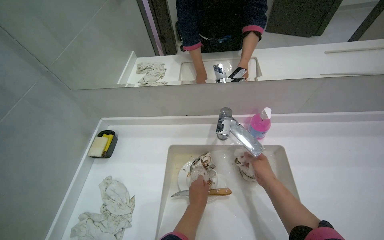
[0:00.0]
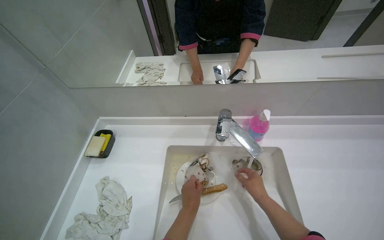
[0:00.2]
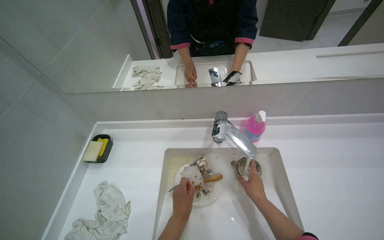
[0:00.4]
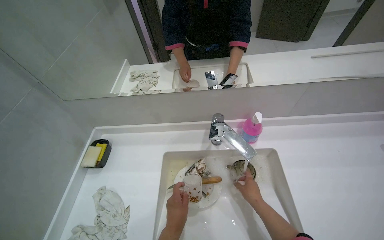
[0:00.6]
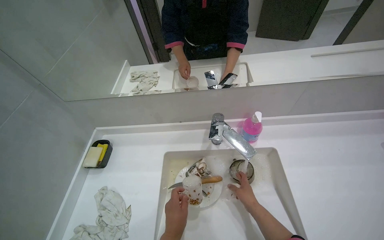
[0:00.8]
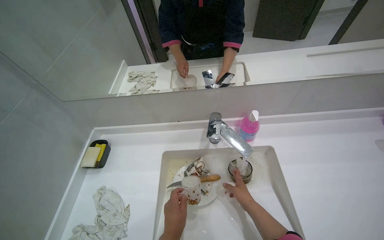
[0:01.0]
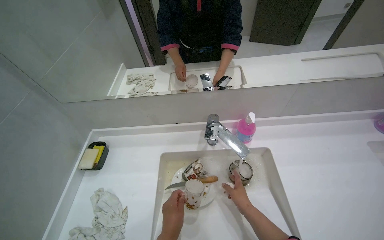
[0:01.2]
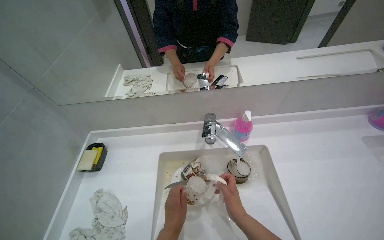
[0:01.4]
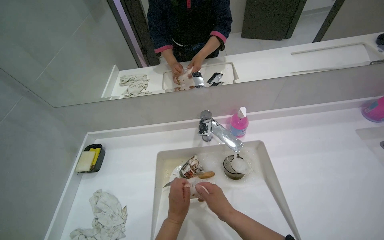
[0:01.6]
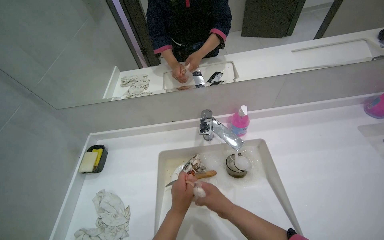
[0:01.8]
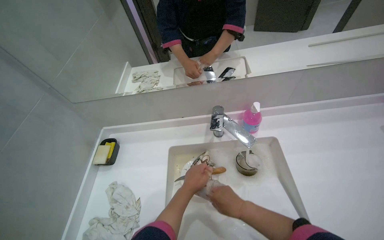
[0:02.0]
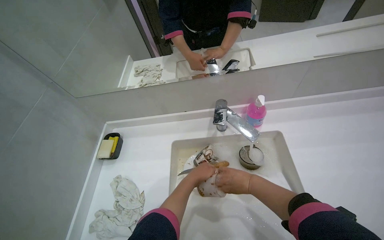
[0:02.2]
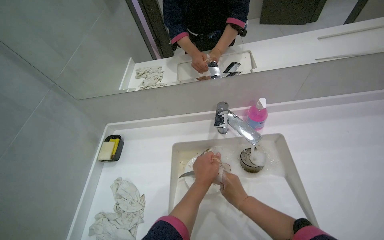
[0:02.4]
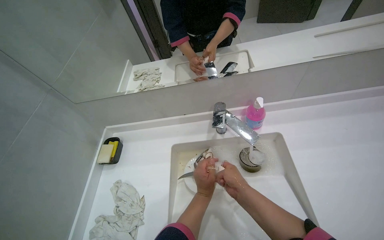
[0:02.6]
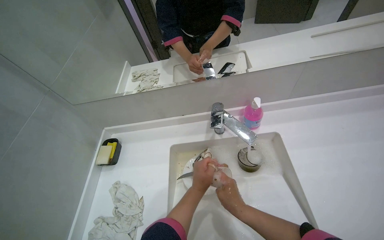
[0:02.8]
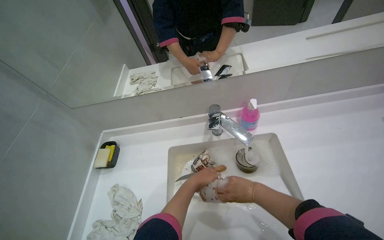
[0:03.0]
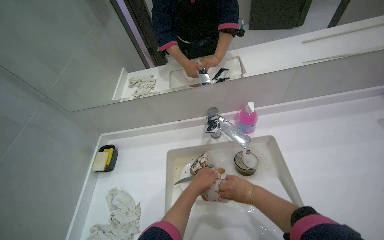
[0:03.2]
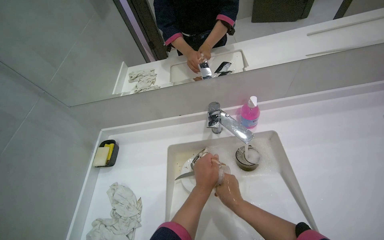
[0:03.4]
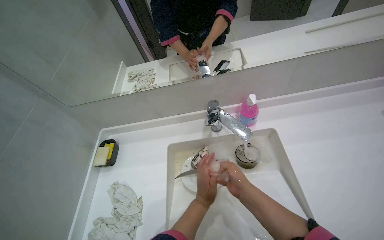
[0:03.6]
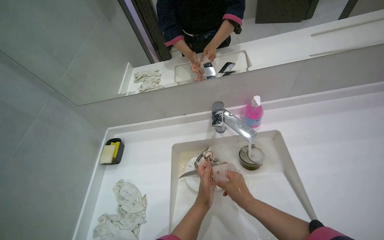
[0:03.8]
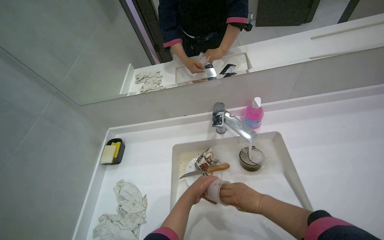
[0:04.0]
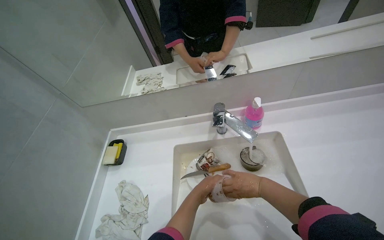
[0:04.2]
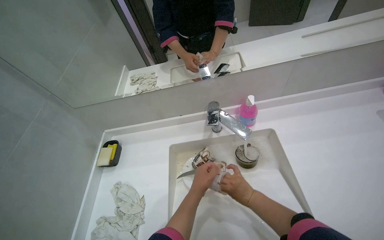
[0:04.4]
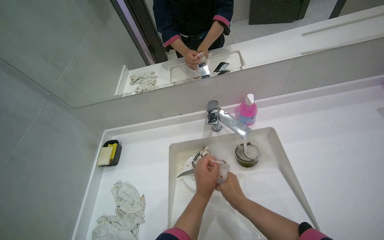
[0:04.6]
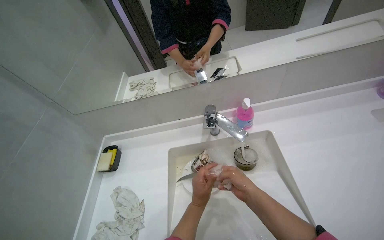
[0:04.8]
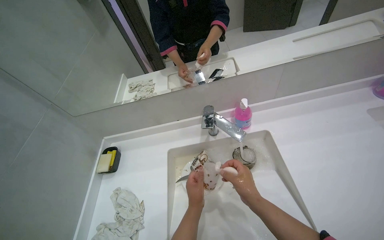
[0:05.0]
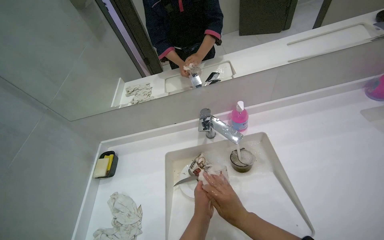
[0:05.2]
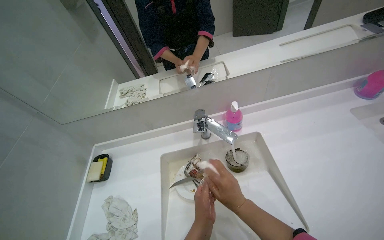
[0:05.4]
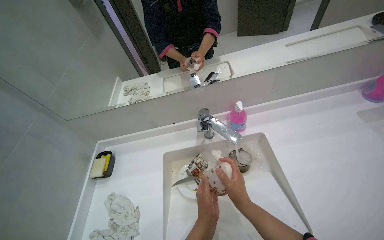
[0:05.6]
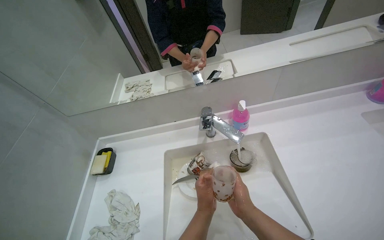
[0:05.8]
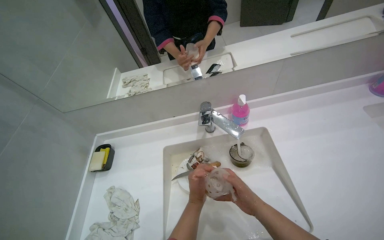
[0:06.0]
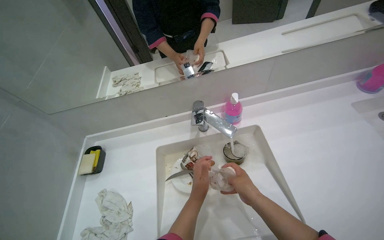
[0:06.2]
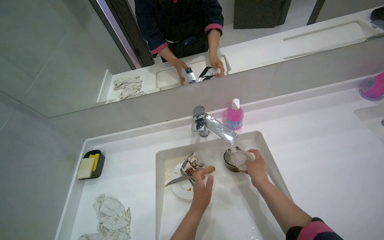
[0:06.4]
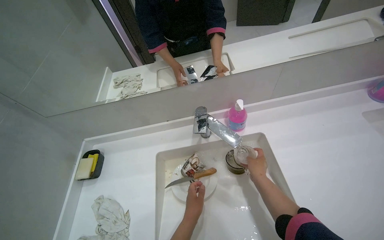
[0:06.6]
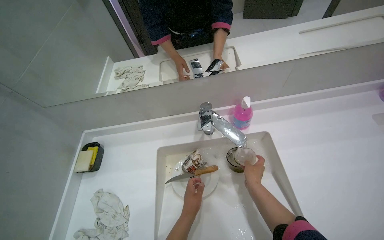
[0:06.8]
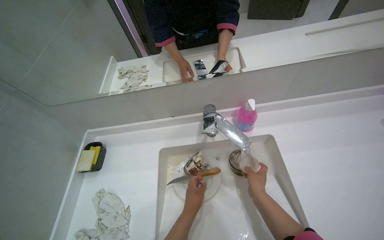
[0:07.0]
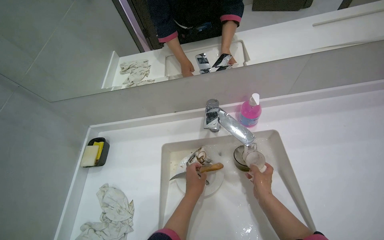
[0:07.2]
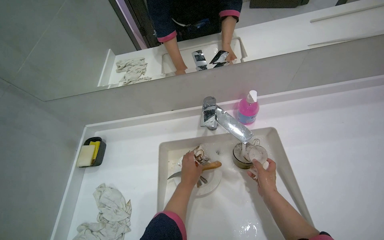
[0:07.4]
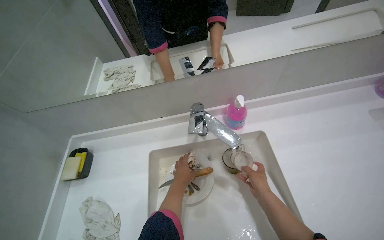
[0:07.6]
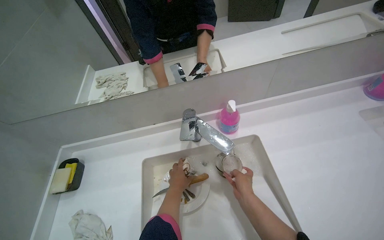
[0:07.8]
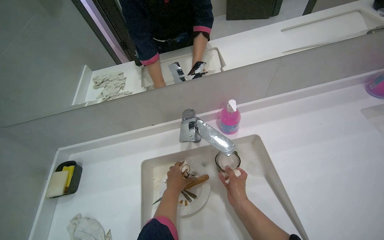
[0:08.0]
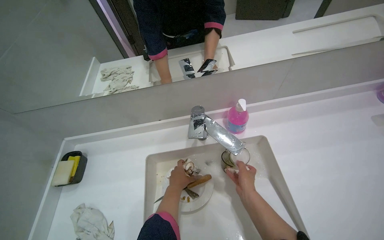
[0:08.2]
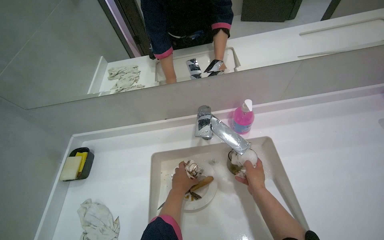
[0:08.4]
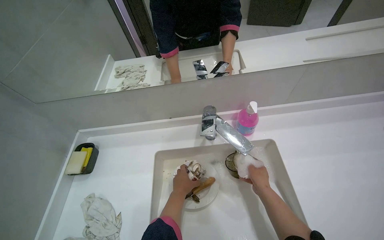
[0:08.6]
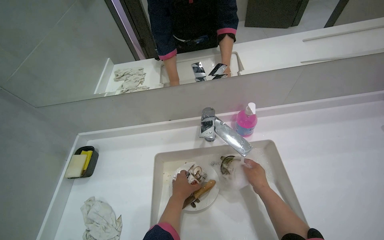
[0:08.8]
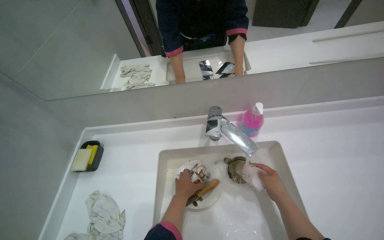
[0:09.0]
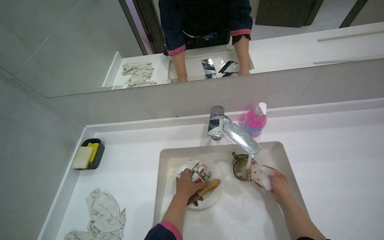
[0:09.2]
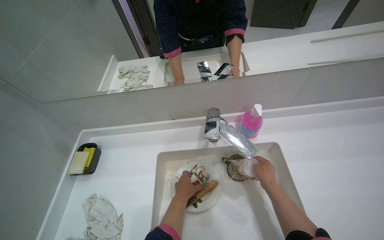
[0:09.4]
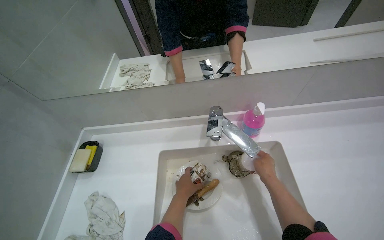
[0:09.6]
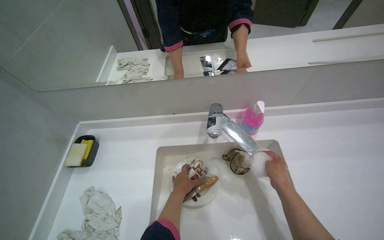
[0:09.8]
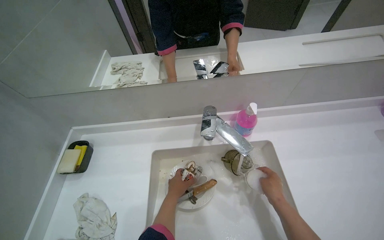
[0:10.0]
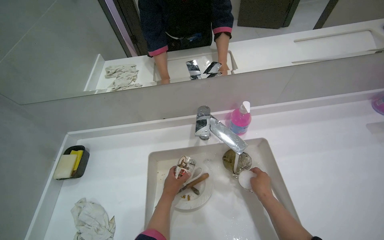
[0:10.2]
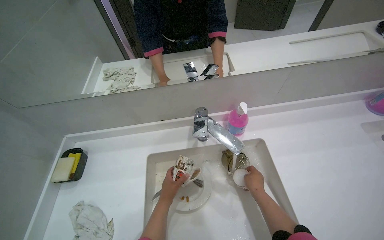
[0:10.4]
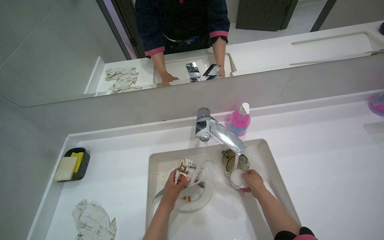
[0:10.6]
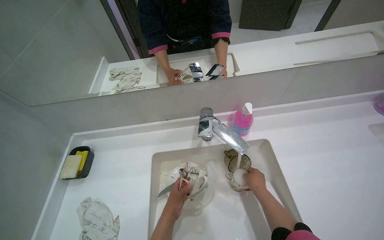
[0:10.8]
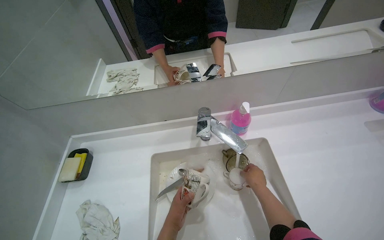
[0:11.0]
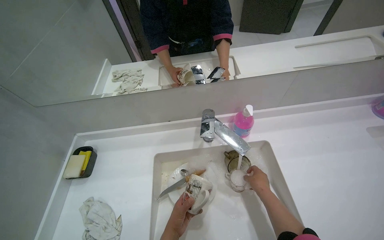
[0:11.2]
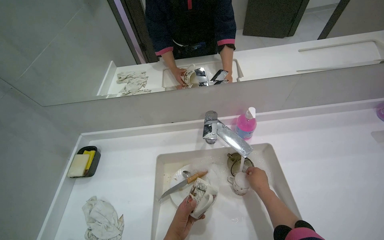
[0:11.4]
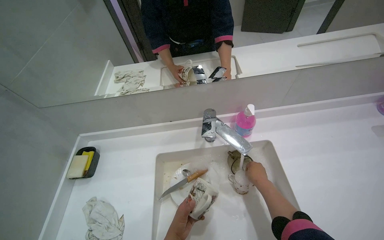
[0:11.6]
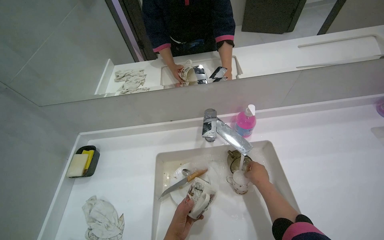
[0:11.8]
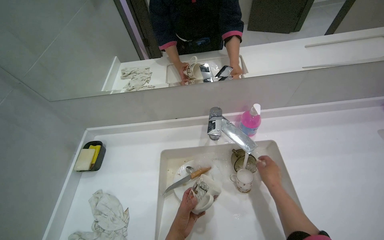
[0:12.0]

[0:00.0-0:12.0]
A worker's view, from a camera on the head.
Job: cleaning kitchen.
The whole recording: Washing dirty dishes. The worker collects the dirty dishes, then washes the dishes and cups in the sink.
0:00.0 to 0:01.6: The right hand travels nearer to the camera and to the left by some 25 cm. The left hand moves nearer to the camera, roughly 10 cm.
0:01.6 to 0:03.0: The left hand heads farther from the camera, covering some 10 cm.
0:06.0 to 0:07.6: The left hand travels farther from the camera by roughly 15 cm.
0:07.6 to 0:09.0: The right hand travels to the right by roughly 20 cm.
0:10.4 to 0:12.0: The left hand shifts about 10 cm down the picture and nearer to the camera.

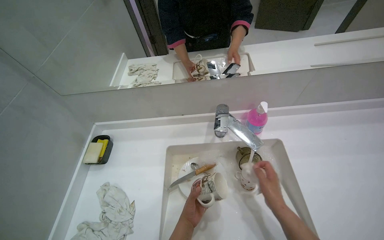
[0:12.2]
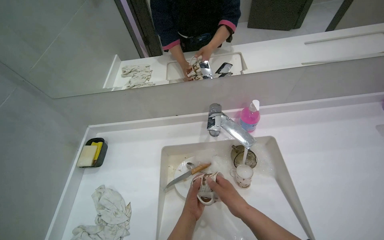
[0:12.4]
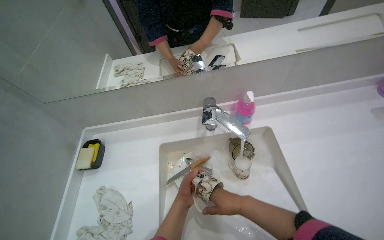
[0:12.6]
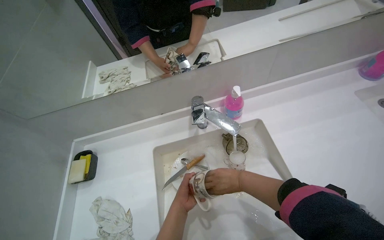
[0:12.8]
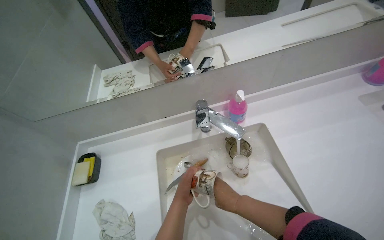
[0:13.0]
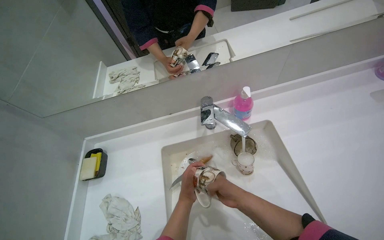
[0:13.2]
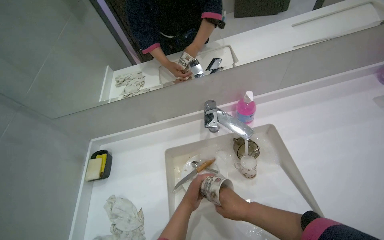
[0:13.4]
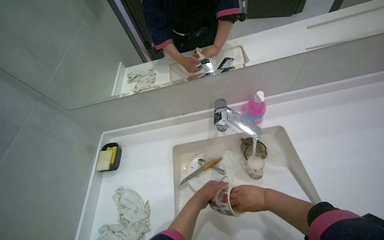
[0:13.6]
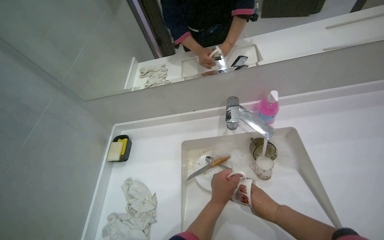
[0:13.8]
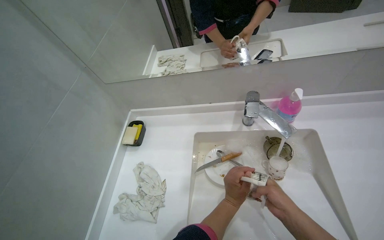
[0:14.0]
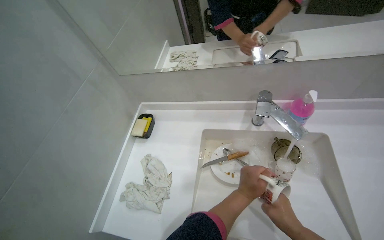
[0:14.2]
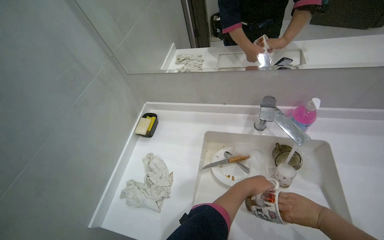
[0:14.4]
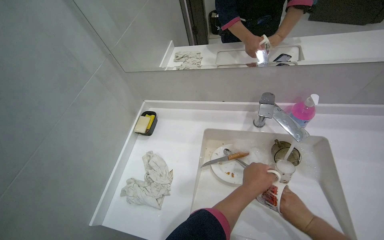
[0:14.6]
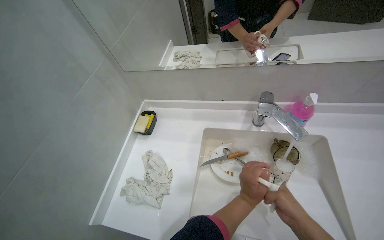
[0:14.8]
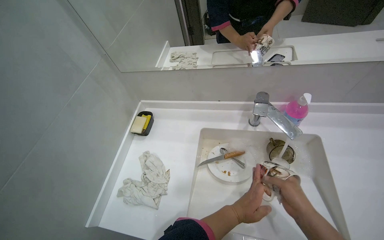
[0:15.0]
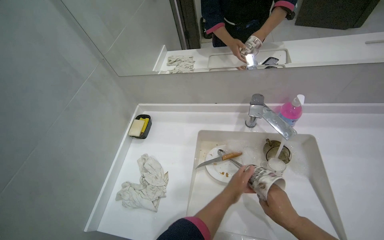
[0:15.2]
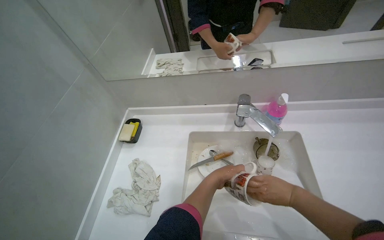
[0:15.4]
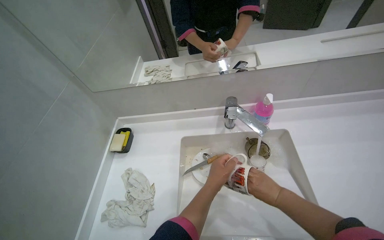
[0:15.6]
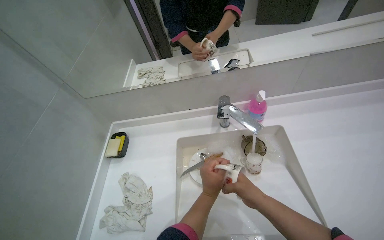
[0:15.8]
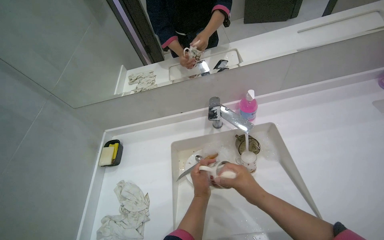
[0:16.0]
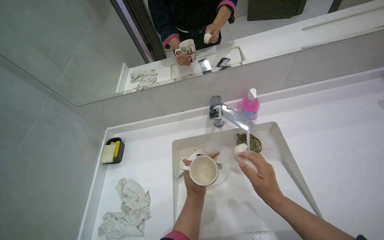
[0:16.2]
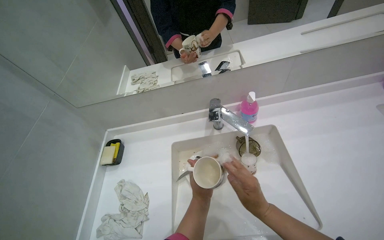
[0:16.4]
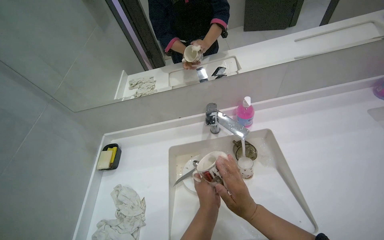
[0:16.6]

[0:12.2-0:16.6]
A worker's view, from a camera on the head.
Job: cleaning kitchen.
The whole recording: Washing dirty dishes. The worker collects the dirty dishes, then washes the dishes and cups in the sink.
0:13.6 to 0:15.2: The right hand travels nearer to the camera by some 10 cm.
0:15.2 to 0:16.6: The right hand swings left and right, about 15 cm each way, with 2 reversals.

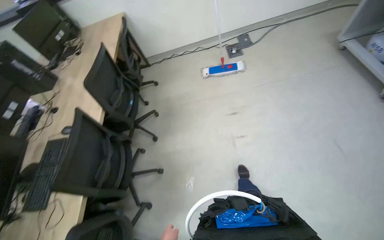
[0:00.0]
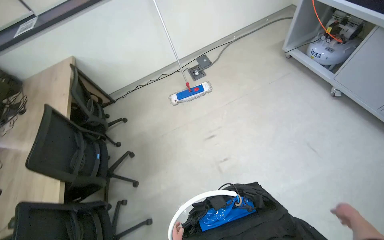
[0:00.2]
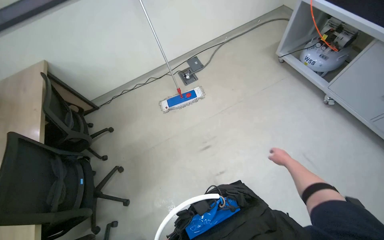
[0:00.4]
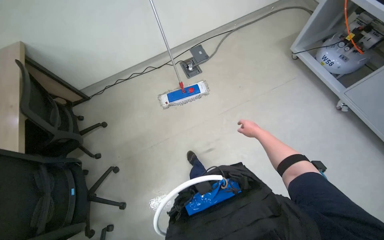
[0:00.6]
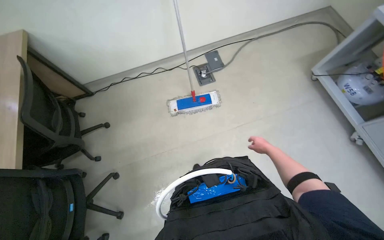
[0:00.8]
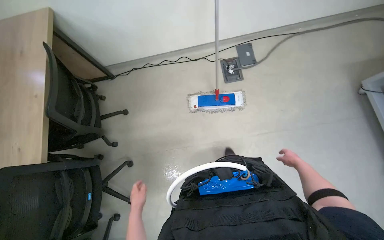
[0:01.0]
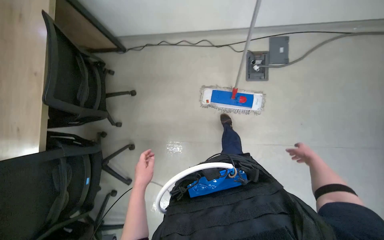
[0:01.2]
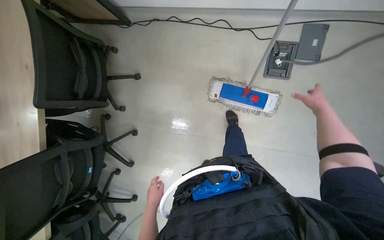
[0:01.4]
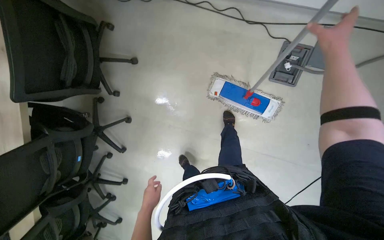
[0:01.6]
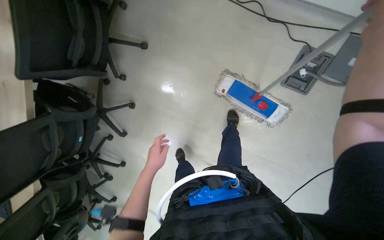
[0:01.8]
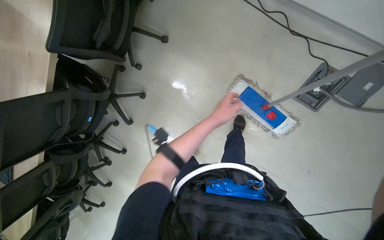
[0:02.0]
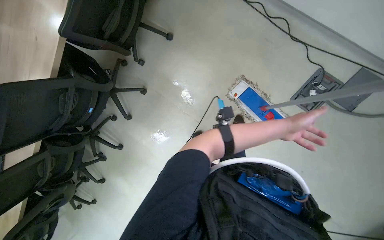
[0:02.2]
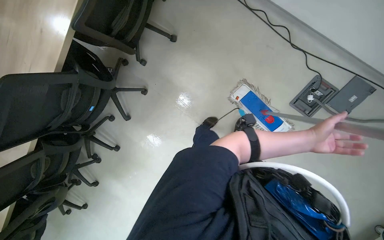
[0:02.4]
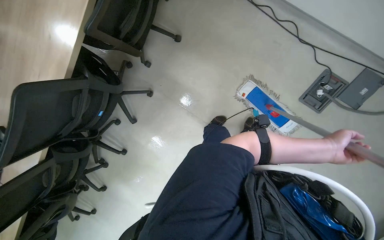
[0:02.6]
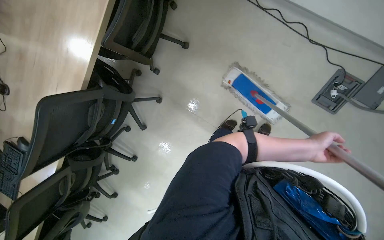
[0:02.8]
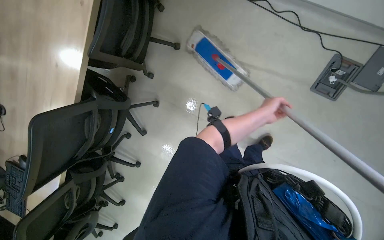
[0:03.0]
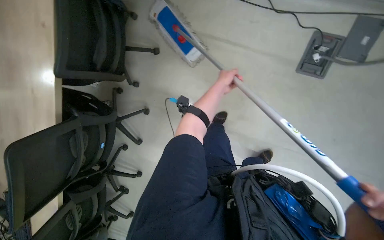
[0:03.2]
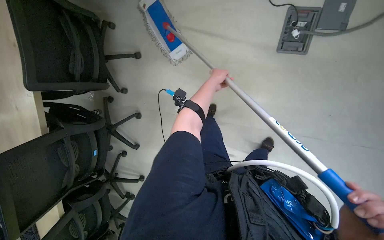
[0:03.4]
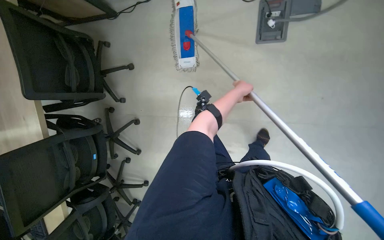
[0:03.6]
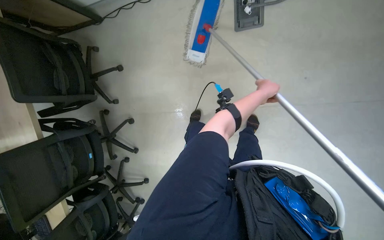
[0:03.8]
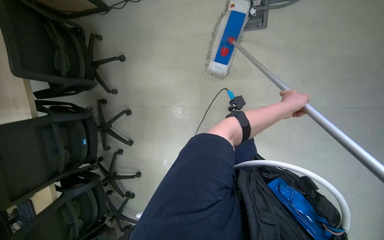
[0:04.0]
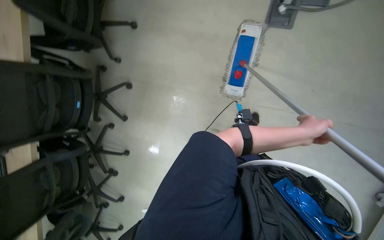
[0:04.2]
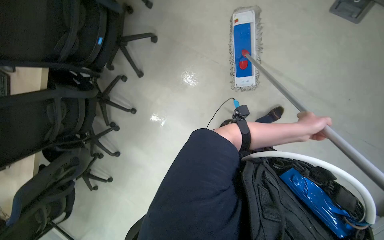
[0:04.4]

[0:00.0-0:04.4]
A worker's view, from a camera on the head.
Job: mopping floor.
The whole recording: Mopping the floor. The worker mops the floor using a flat mop and a cleaning cart.
0:00.0 to 0:01.4: The camera travels roughly 1.5 m. The wearer looks approximately 35 degrees further downward.
0:03.0 to 0:04.4: The camera travels roughly 50 cm.
